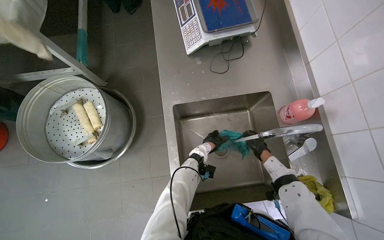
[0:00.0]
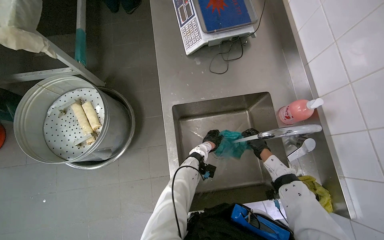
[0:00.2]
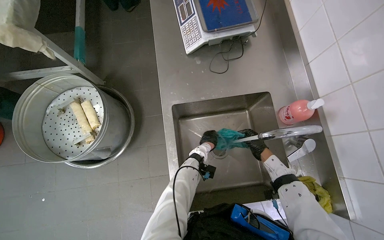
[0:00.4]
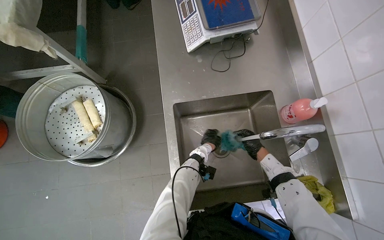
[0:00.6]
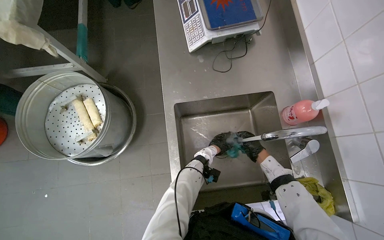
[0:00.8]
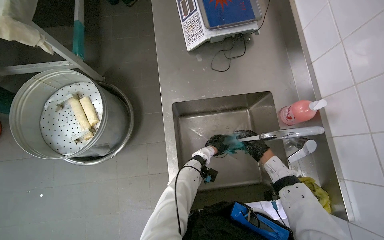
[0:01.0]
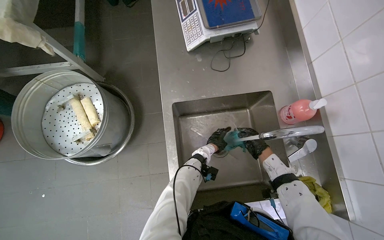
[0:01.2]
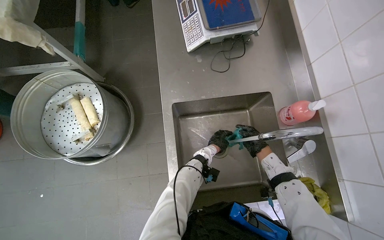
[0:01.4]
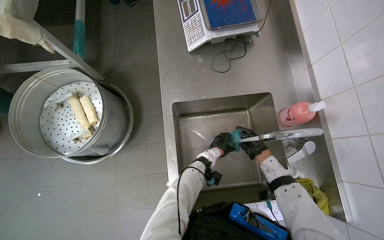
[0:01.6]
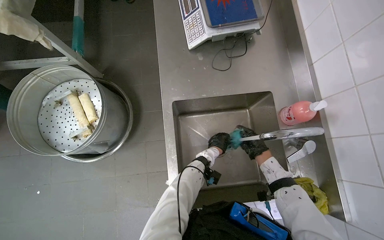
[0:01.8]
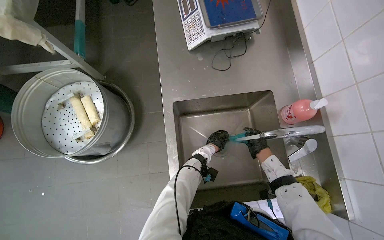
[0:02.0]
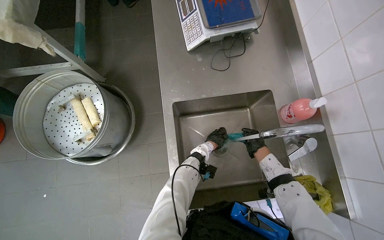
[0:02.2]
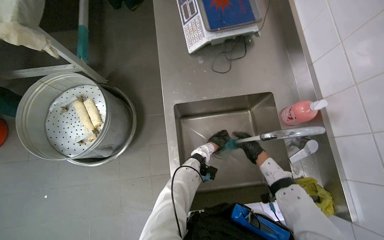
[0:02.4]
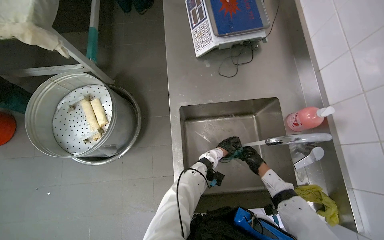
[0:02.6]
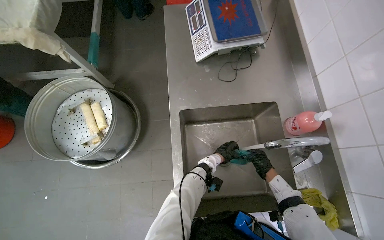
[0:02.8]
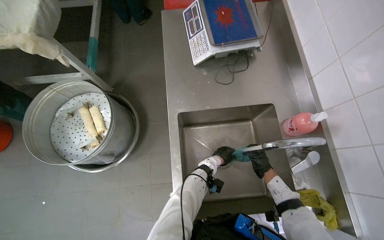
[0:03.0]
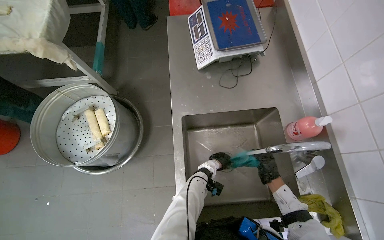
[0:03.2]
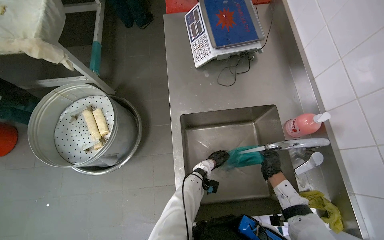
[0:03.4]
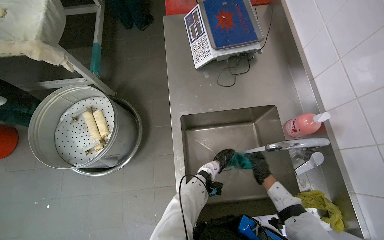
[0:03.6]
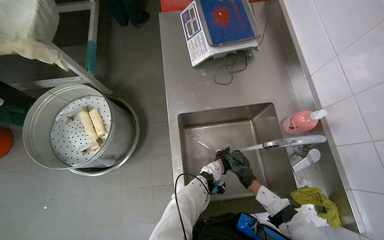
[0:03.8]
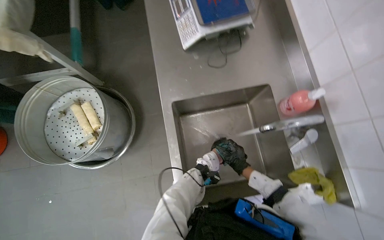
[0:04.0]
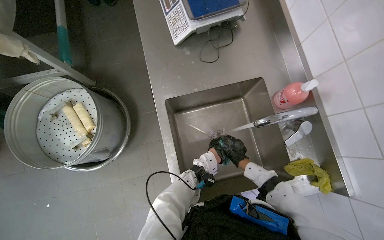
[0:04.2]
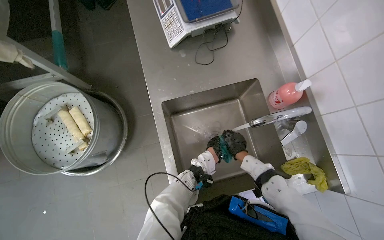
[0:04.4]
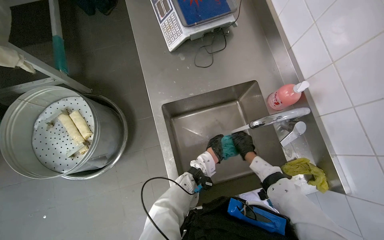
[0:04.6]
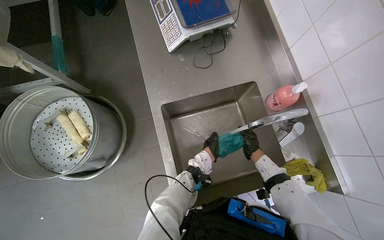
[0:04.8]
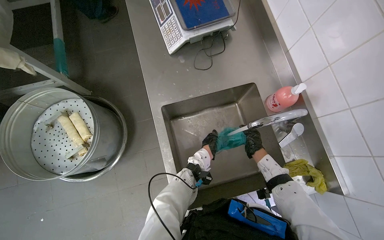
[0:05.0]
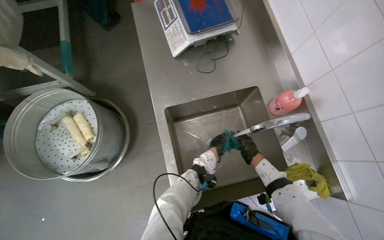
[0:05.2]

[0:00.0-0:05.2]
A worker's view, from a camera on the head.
Job: cleaning kitchen.
The whole recording: Washing kitchen utensils. Washes a cloth and a knife in the kitchen sink.
0:00.0 to 0:03.4: The hands stay close to where they were, moving slightly.

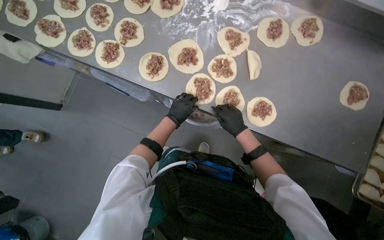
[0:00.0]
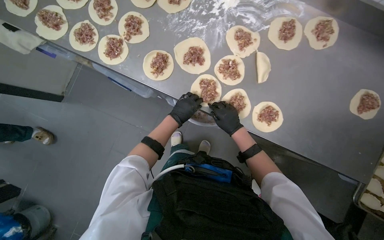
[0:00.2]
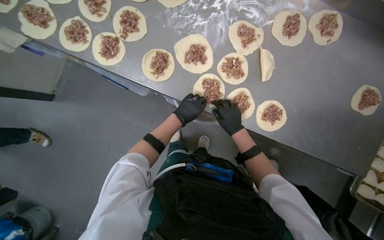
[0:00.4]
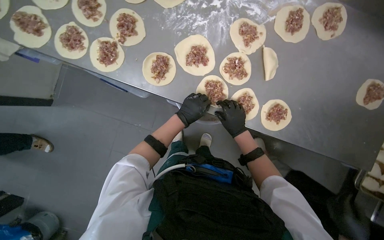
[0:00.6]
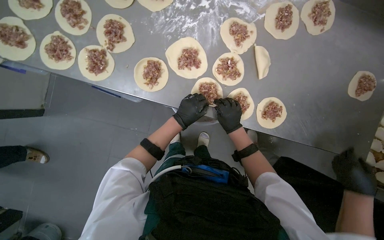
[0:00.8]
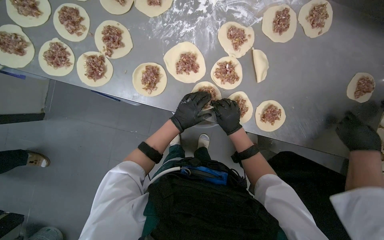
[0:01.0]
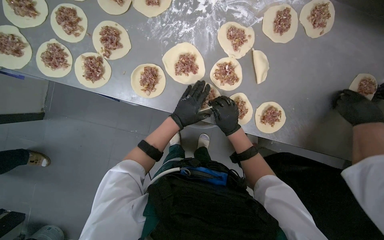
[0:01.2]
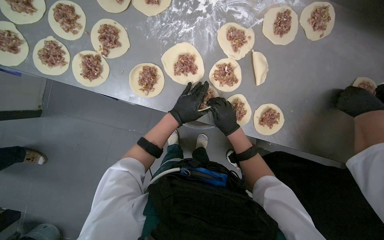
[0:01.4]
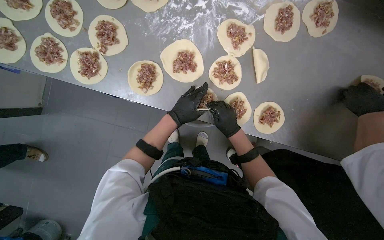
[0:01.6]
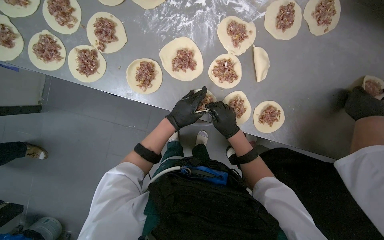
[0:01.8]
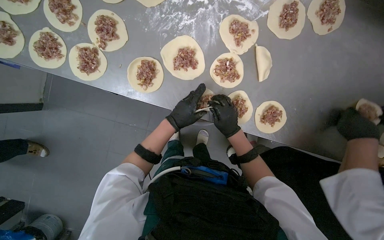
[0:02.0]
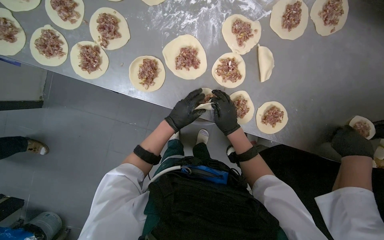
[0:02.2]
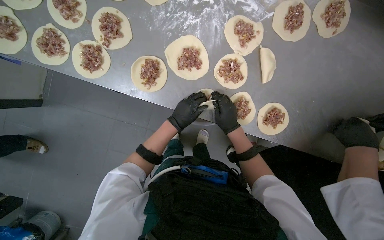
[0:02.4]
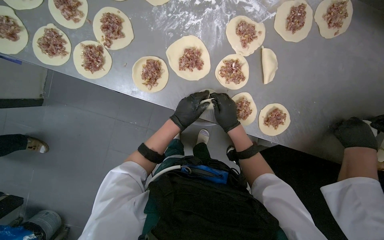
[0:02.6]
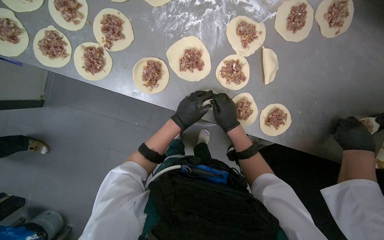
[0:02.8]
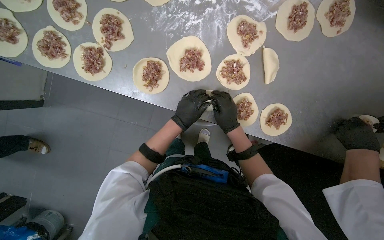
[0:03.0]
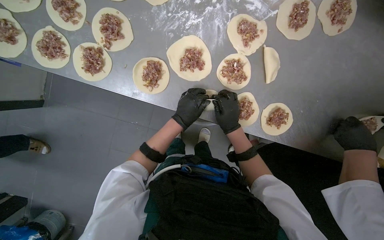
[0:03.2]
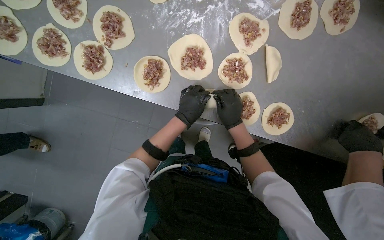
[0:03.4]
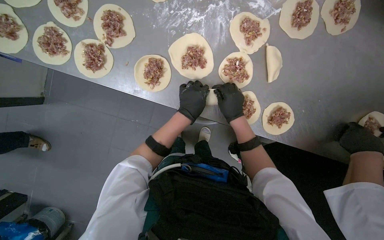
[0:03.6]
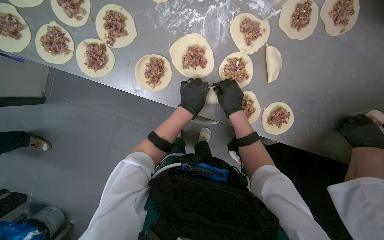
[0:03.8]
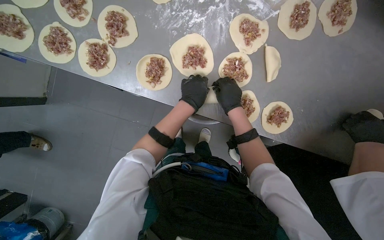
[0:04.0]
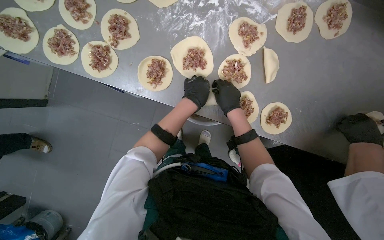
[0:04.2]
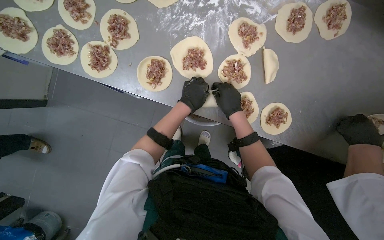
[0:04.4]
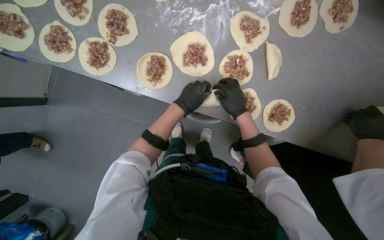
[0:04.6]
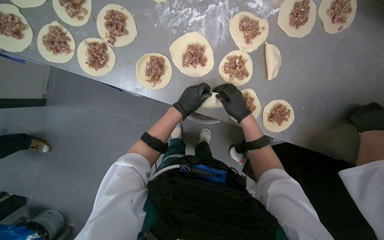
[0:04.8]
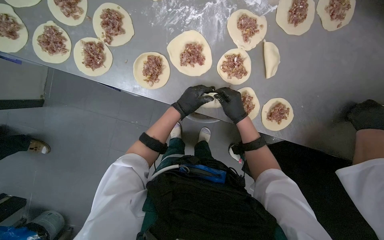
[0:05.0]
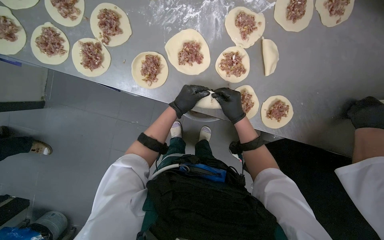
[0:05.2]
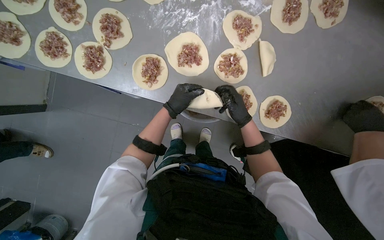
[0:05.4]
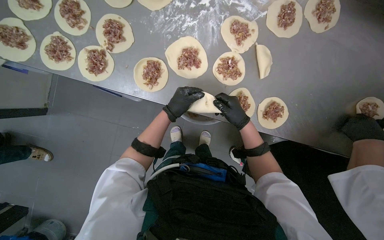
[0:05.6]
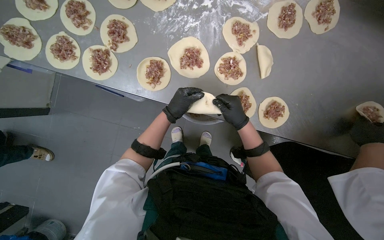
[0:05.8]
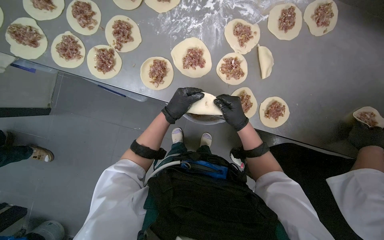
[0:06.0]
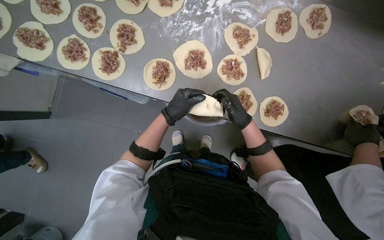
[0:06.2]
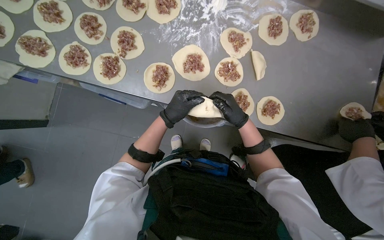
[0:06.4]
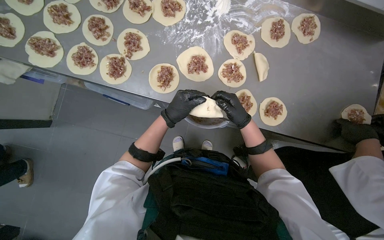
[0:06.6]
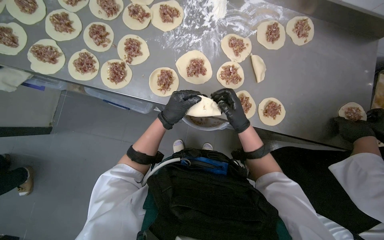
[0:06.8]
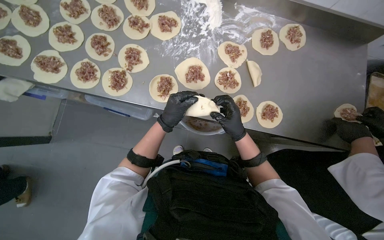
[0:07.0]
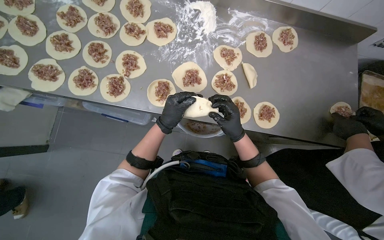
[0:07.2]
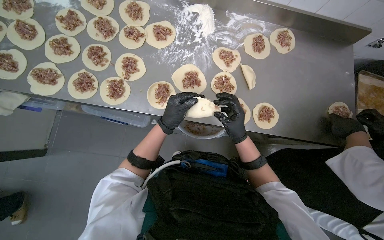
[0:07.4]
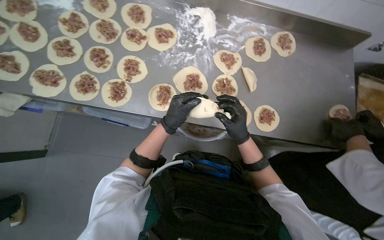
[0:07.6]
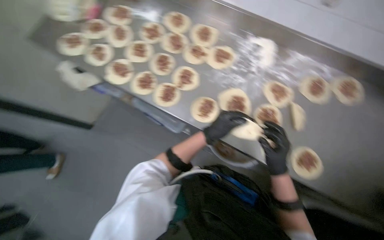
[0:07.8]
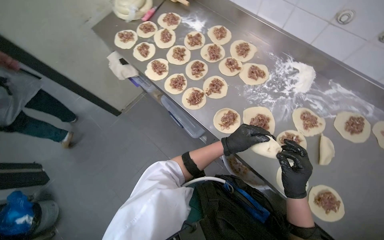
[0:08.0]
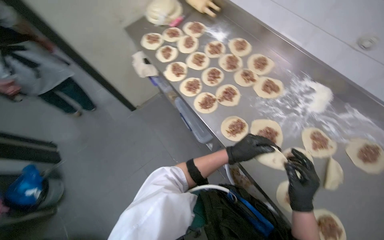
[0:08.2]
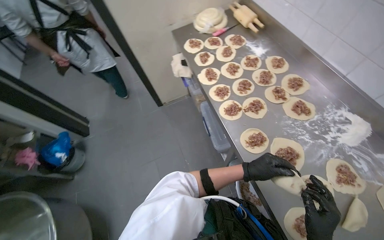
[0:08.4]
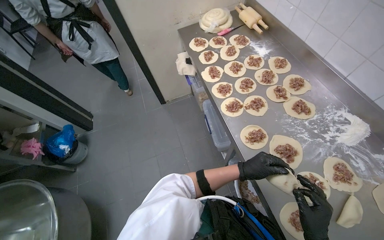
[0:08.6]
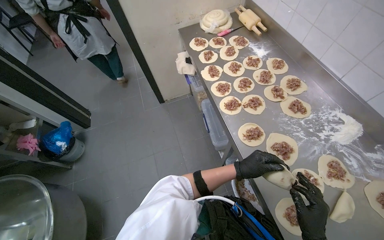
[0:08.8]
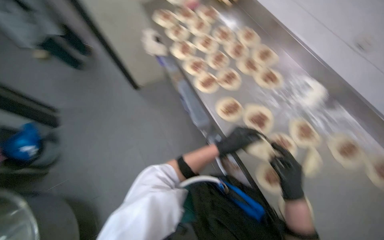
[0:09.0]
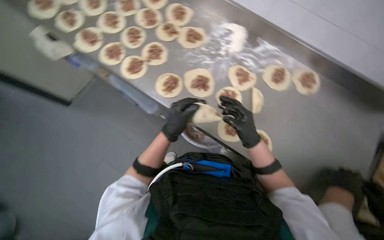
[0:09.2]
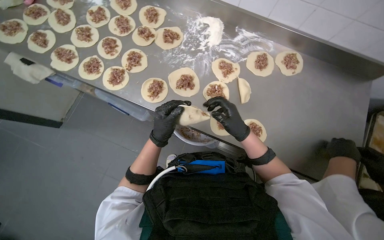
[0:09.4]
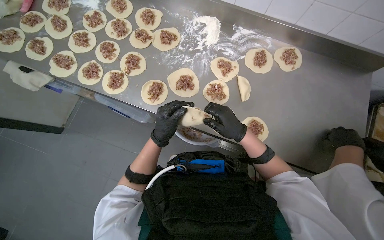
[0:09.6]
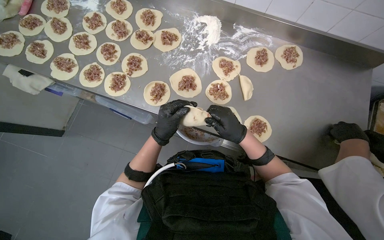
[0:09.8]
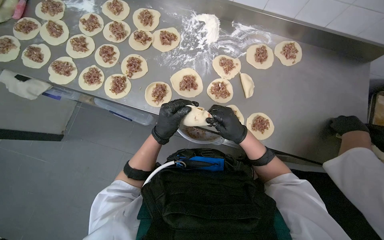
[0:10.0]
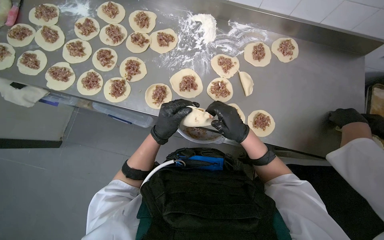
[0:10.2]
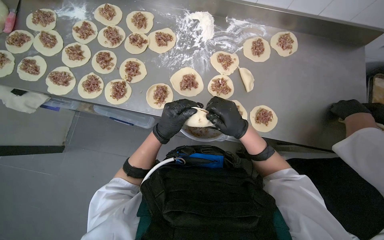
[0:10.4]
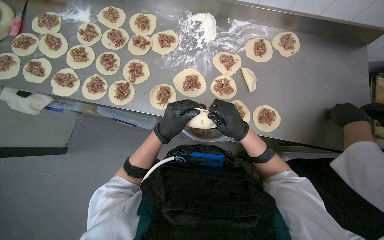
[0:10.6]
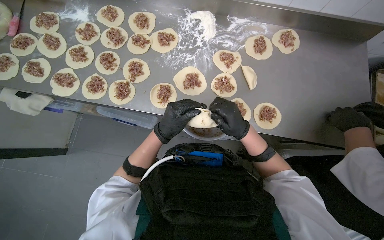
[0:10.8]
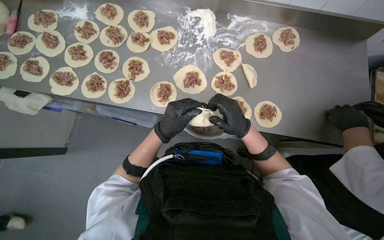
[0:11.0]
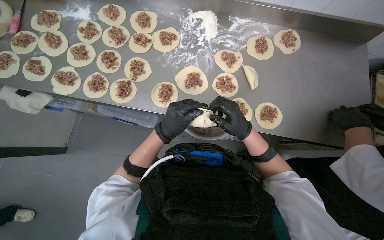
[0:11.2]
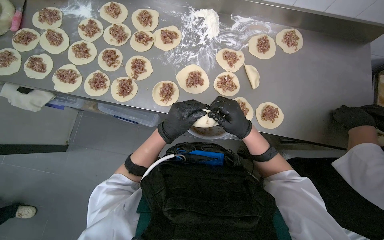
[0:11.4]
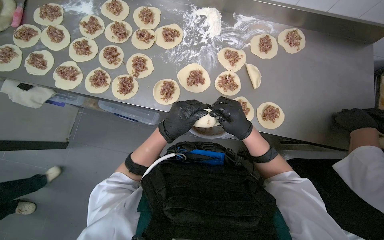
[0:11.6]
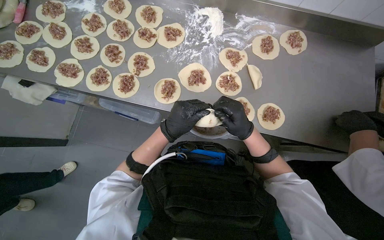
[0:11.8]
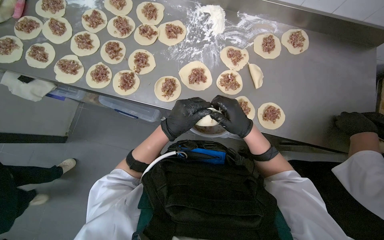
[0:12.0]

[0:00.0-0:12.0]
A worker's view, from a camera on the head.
Job: preparing food.
The whole recording: Sealing meat-filled dumplings. The worker continues sealing meat-filled dough circles, pinching the edges to form a braided pattern.
0:00.0 to 0:01.6: The hands stay close to where they were, moving slightly.
0:01.6 to 0:06.0: The hands are busy where they are.
0:07.6 to 0:09.0: The wearer looks about 55 degrees further to the left.
0:09.0 to 0:10.4: The head turns to the right by some 50 degrees. The camera pitches downward, by about 10 degrees.
0:10.4 to 0:12.0: The hands stay close to where they were, moving slightly.

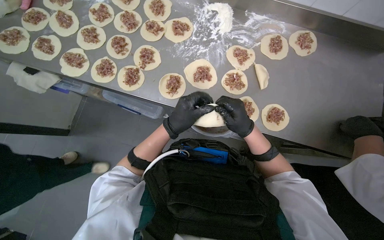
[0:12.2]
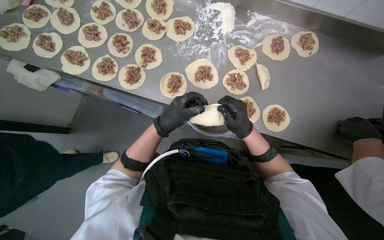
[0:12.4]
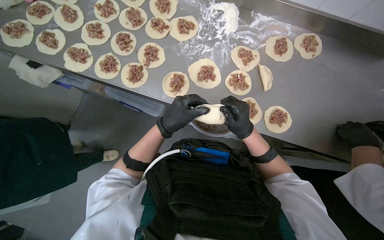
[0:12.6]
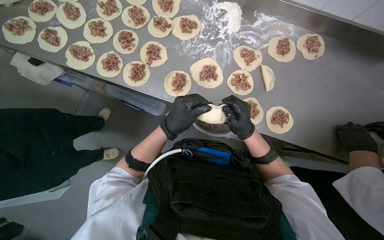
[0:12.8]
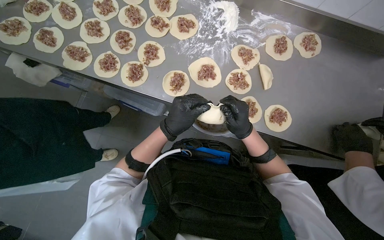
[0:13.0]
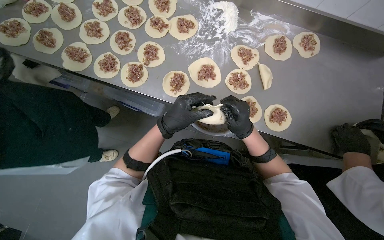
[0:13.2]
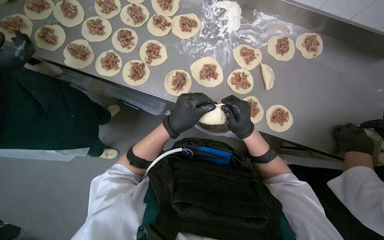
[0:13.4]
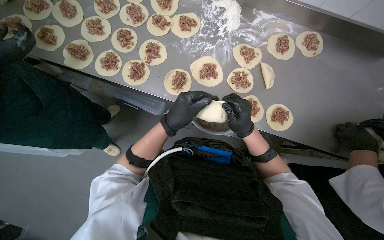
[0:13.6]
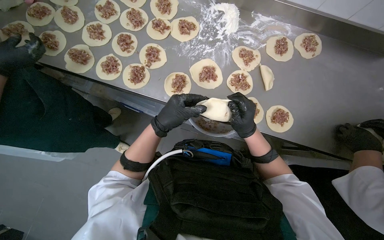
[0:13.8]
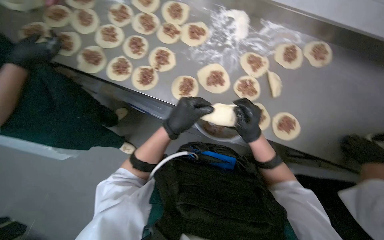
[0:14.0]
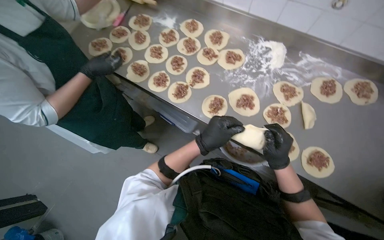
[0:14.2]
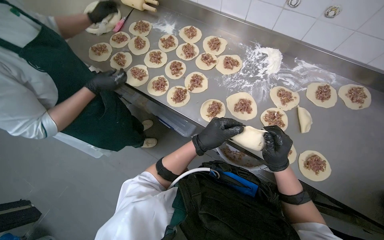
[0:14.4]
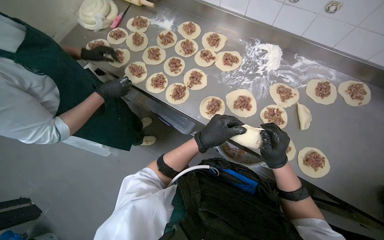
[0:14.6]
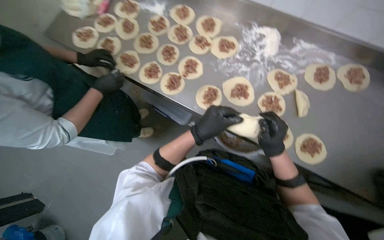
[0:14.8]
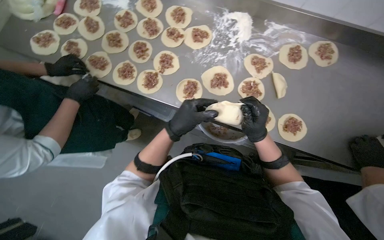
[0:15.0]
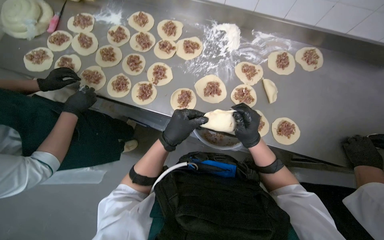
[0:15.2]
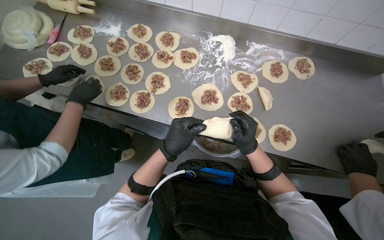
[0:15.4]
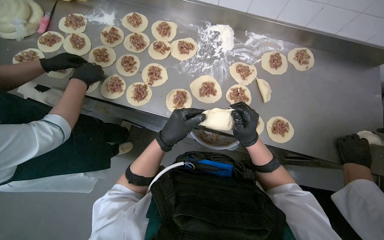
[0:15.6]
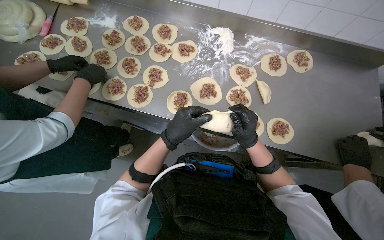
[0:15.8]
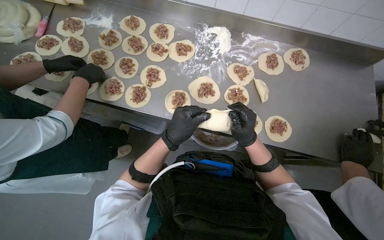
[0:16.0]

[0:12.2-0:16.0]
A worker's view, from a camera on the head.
Job: preparing food.
The whole recording: Sealing meat-filled dumplings. The worker continues sealing meat-filled dough circles, pinching the edges to form a braided pattern.
0:12.2 to 0:13.4: The hands stay close to where they were, moving slightly.
